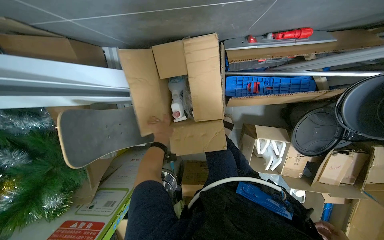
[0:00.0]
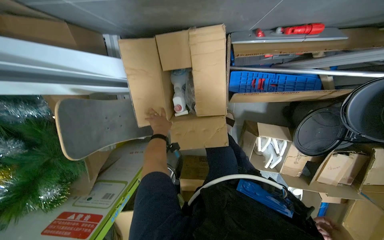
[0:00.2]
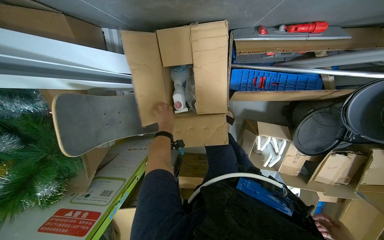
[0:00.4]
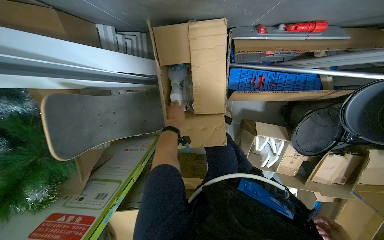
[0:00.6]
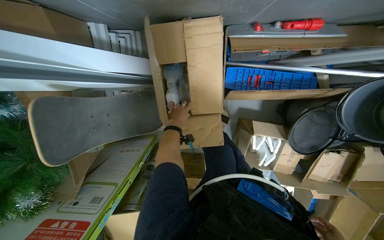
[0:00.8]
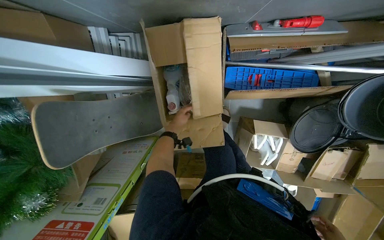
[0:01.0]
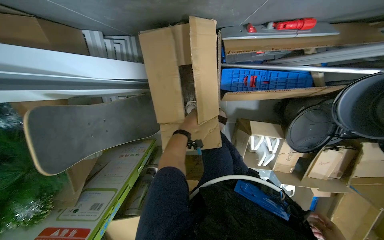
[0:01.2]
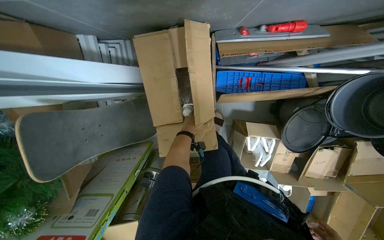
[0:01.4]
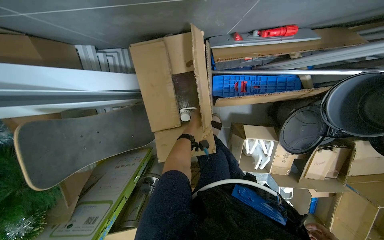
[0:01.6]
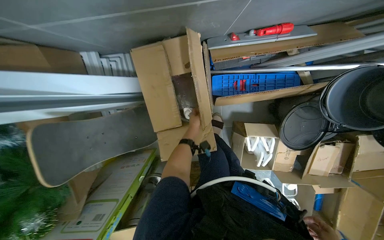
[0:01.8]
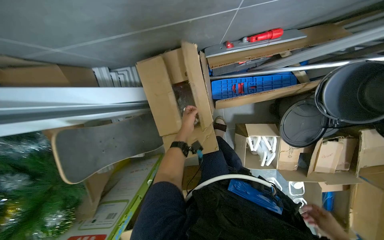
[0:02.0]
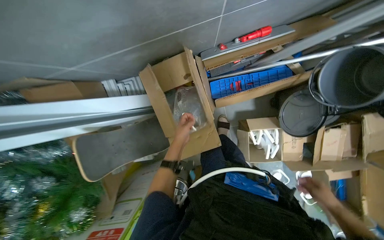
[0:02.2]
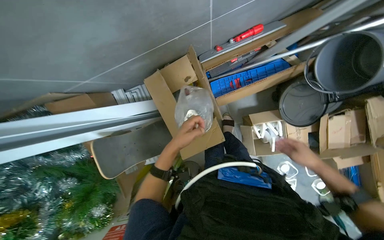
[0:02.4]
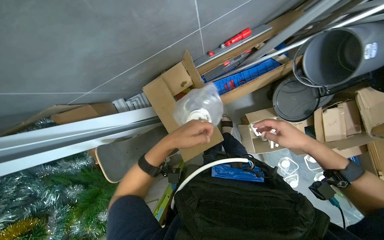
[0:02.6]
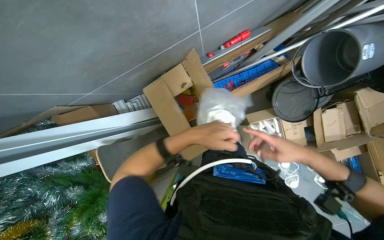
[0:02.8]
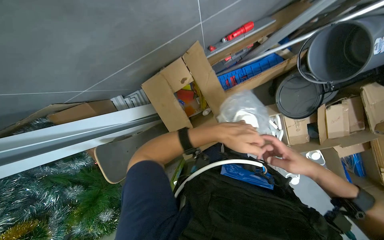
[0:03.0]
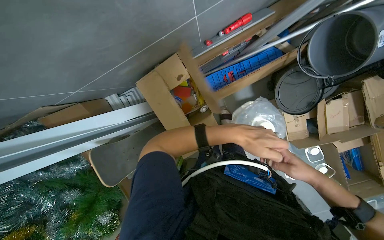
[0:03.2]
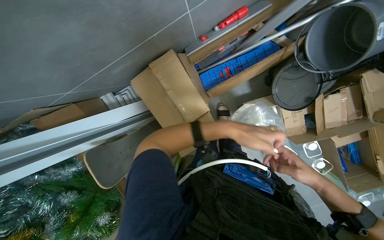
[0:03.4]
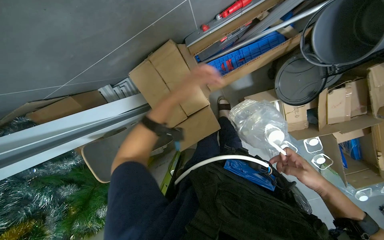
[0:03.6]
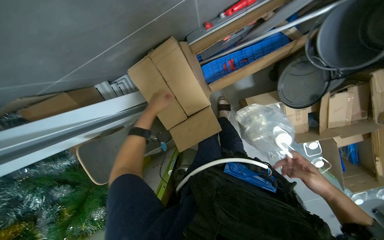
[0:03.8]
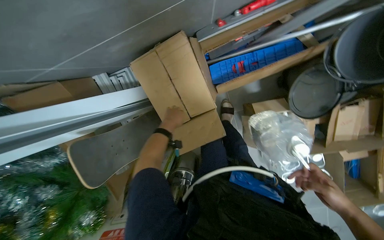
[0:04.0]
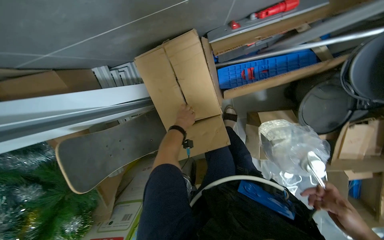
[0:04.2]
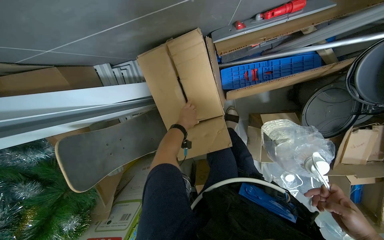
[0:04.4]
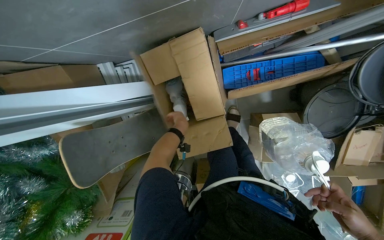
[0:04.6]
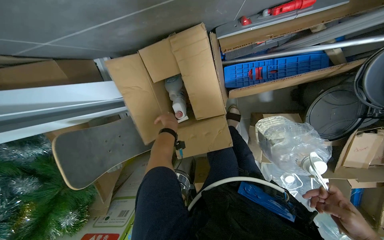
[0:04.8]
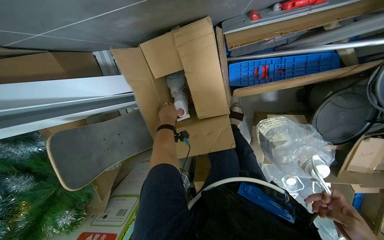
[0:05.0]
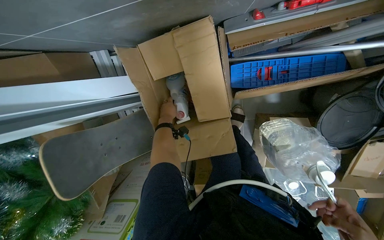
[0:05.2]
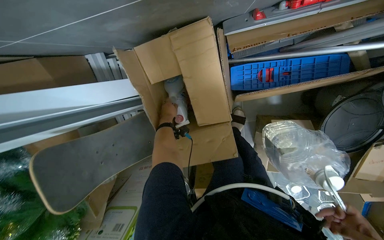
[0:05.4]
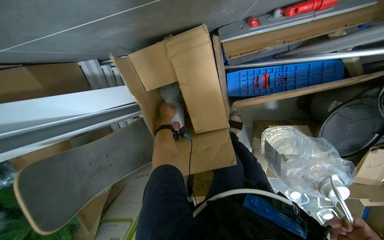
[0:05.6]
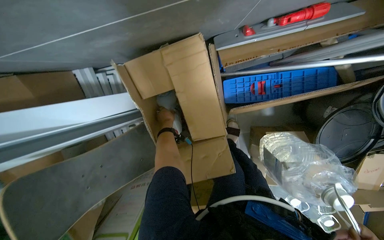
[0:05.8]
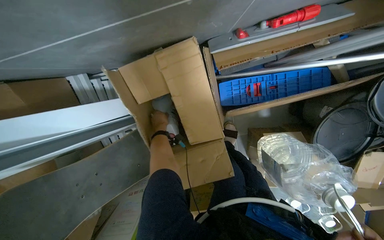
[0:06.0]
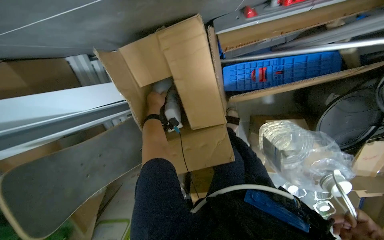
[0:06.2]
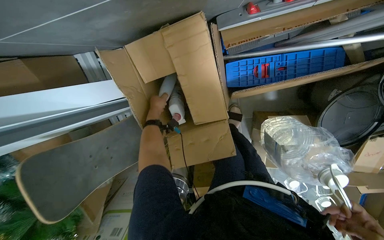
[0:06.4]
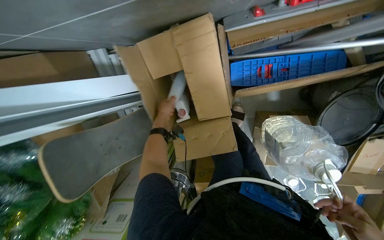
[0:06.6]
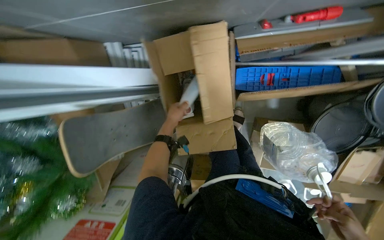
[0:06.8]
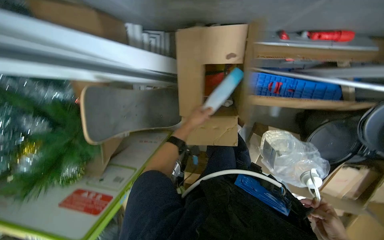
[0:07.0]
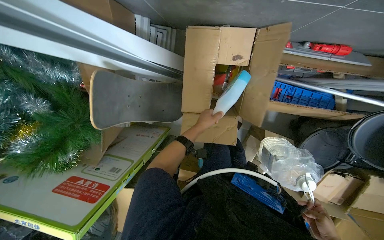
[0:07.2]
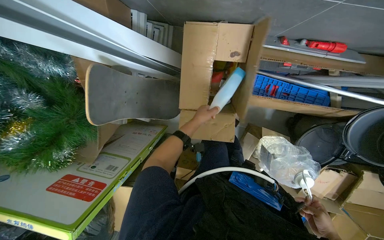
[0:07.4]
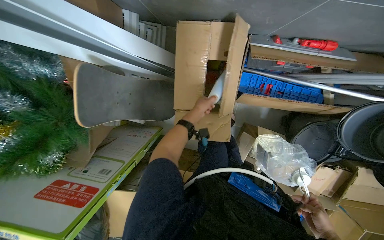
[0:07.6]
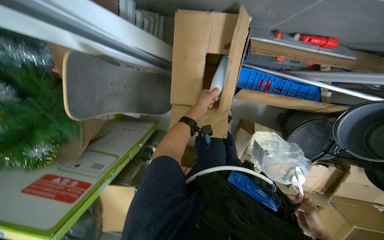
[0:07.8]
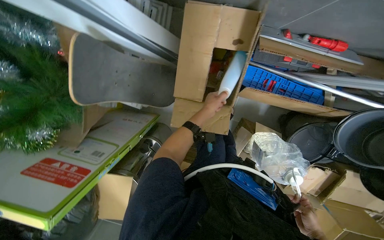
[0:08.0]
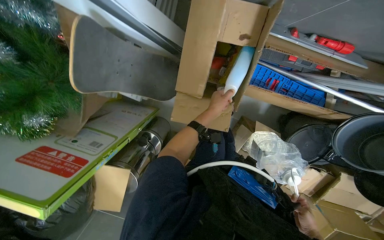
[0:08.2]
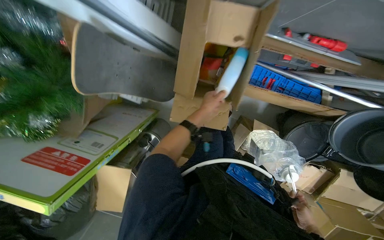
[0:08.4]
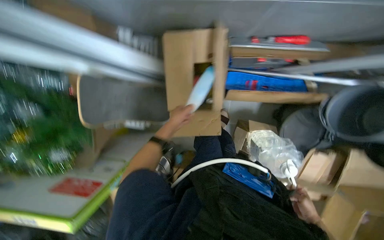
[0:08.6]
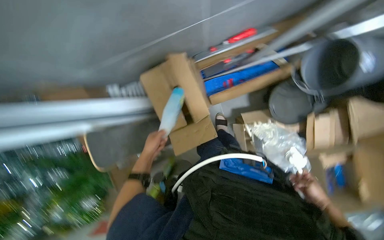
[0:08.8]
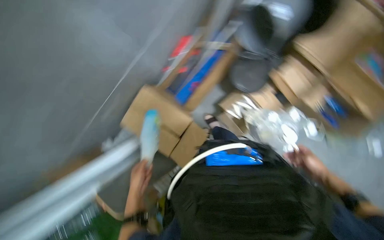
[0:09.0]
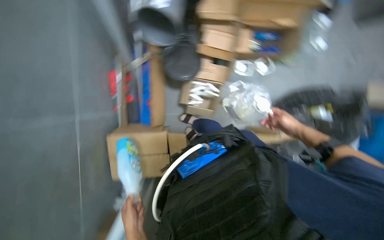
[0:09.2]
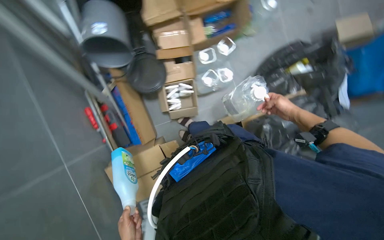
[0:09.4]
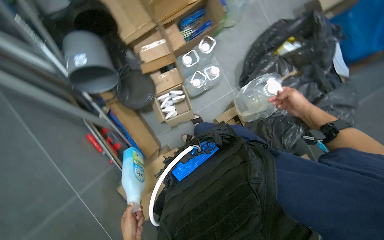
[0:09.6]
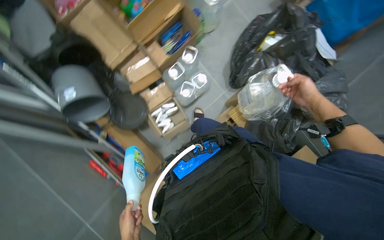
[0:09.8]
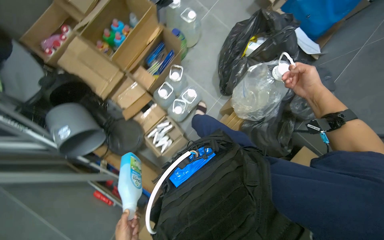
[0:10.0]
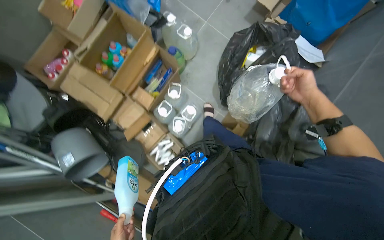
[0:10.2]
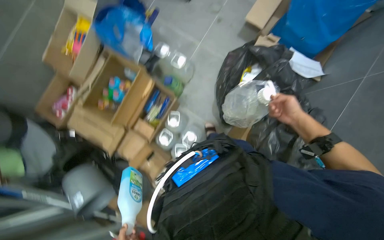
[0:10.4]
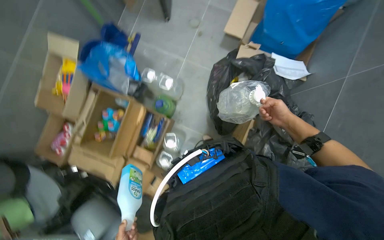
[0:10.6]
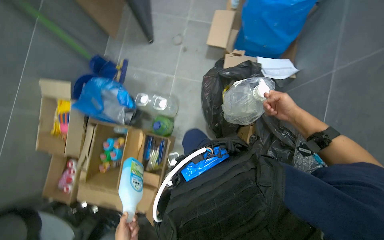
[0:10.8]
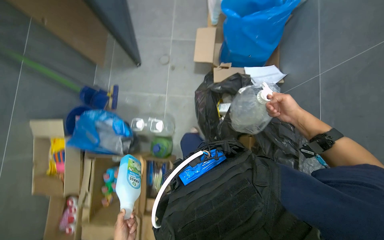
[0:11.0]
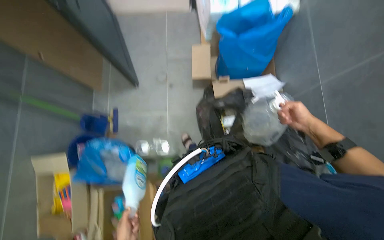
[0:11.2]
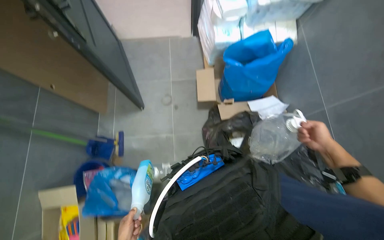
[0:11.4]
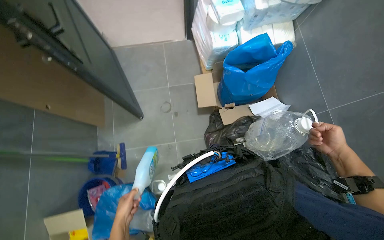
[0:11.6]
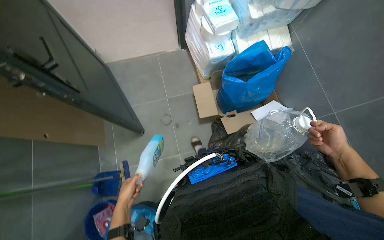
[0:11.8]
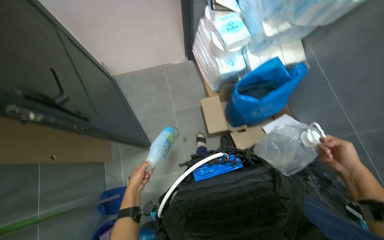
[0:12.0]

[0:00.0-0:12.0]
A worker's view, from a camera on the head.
Job: preparing cleaning supplies.
The whole recording: Accessing and organizing cleaning supplies. The worker takes various cleaning bottles and tools from boxes and places them on the floor.
0:00.0 to 0:01.6: The left hand moves to the right, about 15 cm.
0:01.6 to 0:03.0: The left hand is displaced nearer to the camera by roughly 35 cm.
0:03.0 to 0:04.4: The left hand moves left and right over about 30 cm, changing direction 2 times, while the right hand travels to the right by about 10 cm.
0:07.6 to 0:09.0: The camera pitches upward, by about 15 degrees. The scene turns roughly 55 degrees counterclockwise in the picture.
0:09.0 to 0:10.4: The head travels some 80 cm. The scene turns about 100 degrees counterclockwise in the picture.
0:10.4 to 0:12.0: The head travels some 80 cm. The view tips upward by approximately 15 degrees. Everything in view rotates roughly 45 degrees counterclockwise.

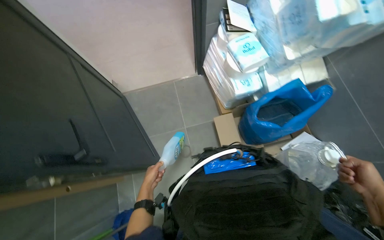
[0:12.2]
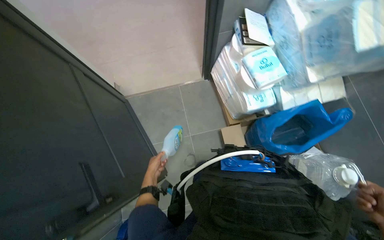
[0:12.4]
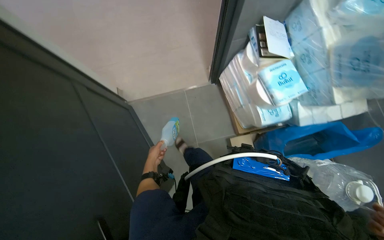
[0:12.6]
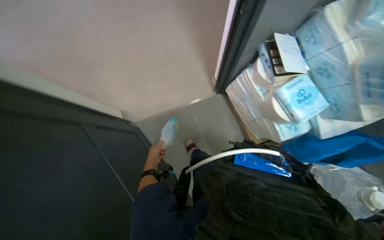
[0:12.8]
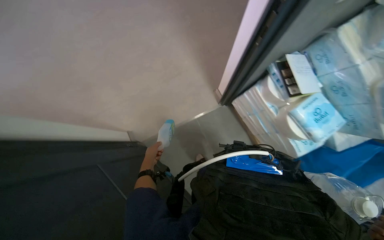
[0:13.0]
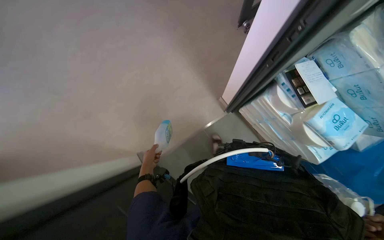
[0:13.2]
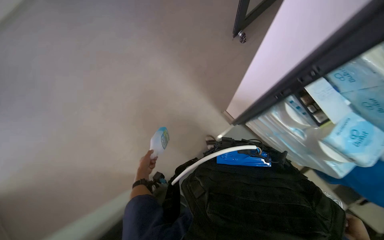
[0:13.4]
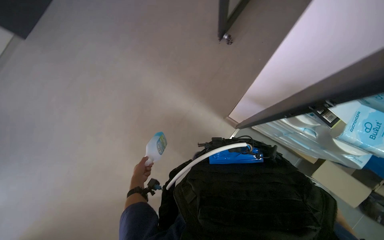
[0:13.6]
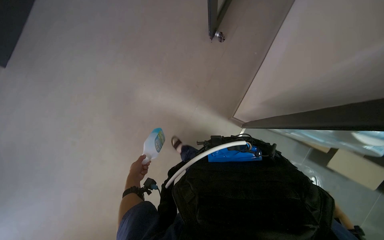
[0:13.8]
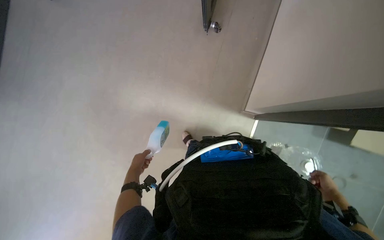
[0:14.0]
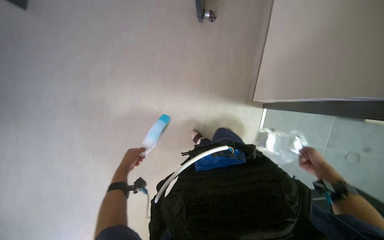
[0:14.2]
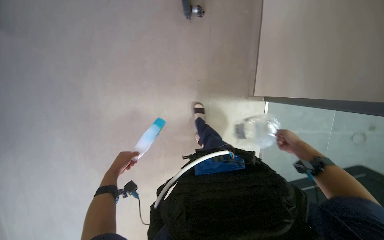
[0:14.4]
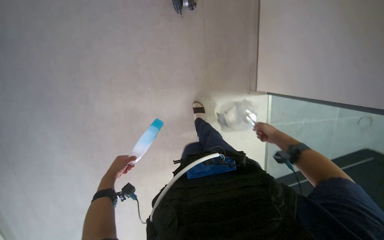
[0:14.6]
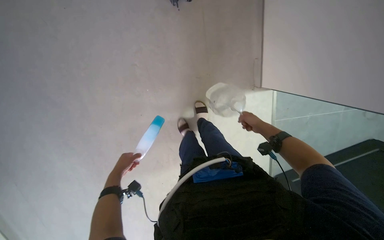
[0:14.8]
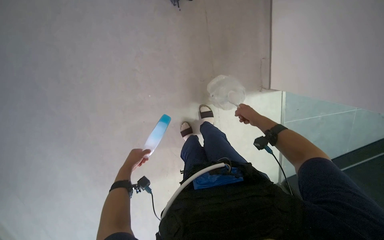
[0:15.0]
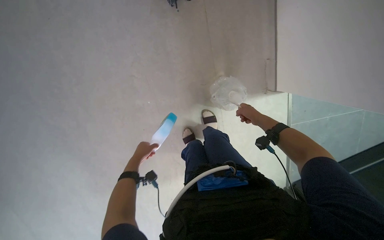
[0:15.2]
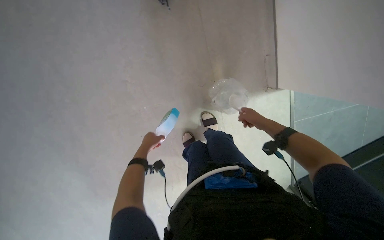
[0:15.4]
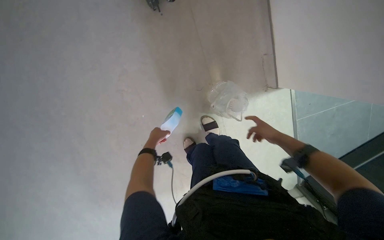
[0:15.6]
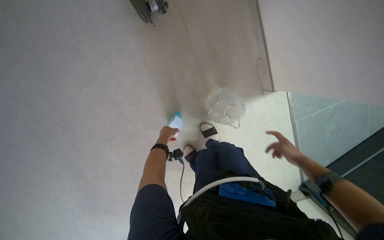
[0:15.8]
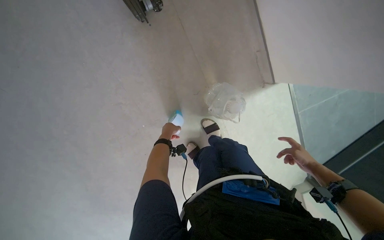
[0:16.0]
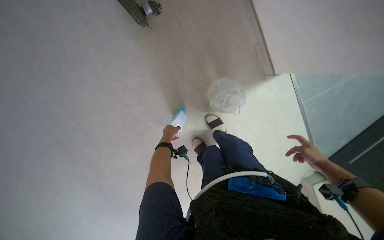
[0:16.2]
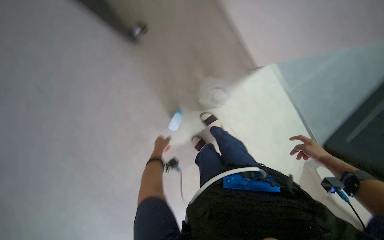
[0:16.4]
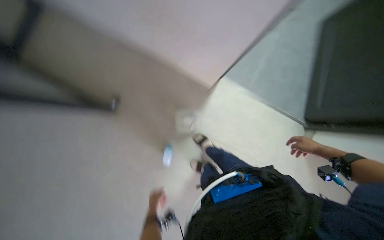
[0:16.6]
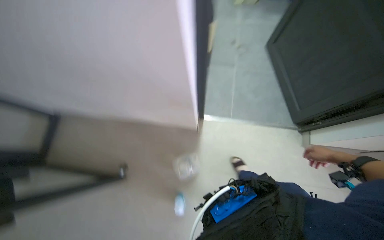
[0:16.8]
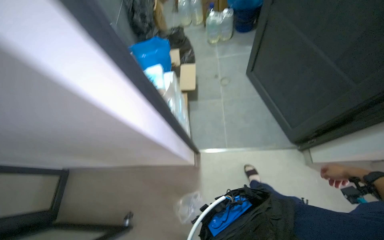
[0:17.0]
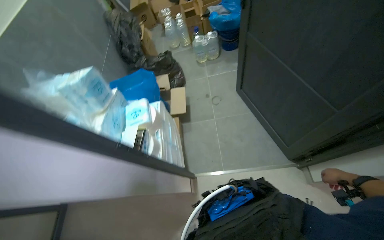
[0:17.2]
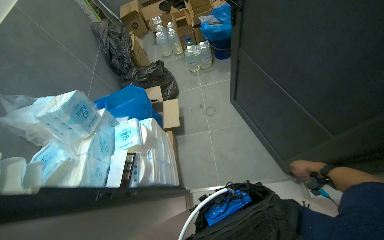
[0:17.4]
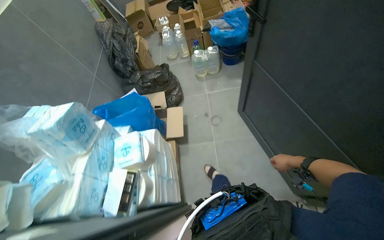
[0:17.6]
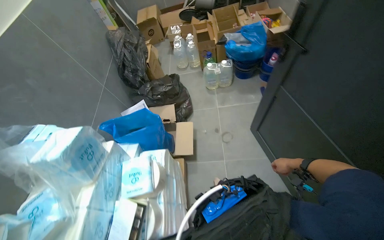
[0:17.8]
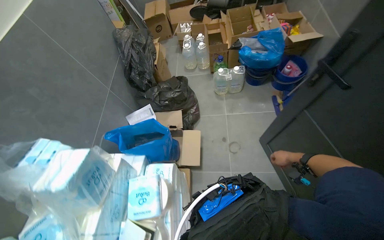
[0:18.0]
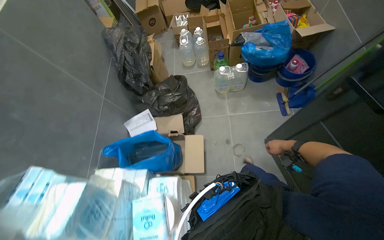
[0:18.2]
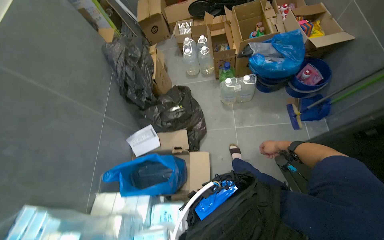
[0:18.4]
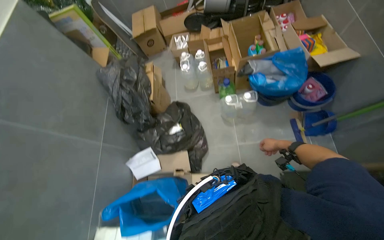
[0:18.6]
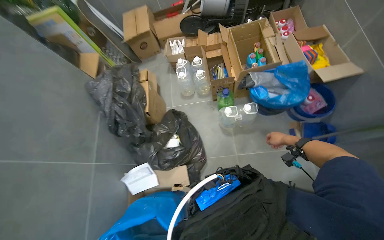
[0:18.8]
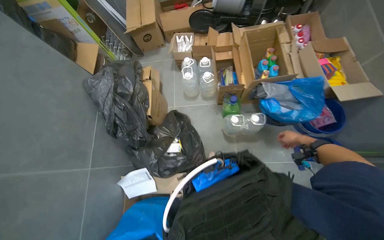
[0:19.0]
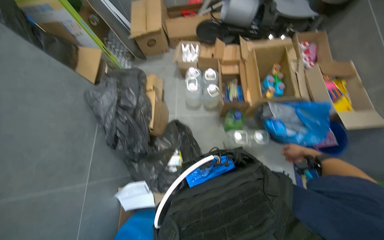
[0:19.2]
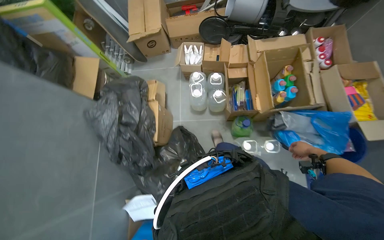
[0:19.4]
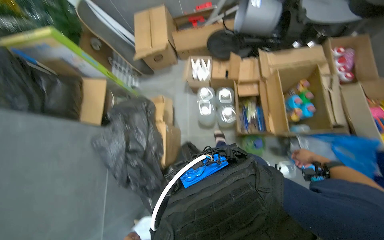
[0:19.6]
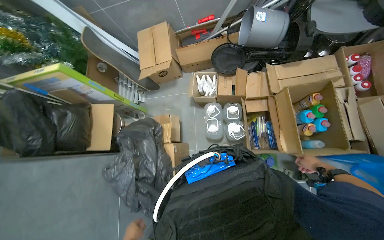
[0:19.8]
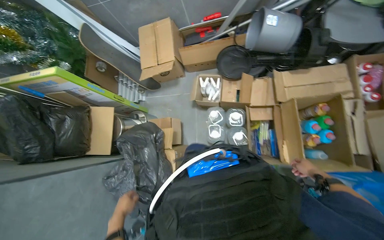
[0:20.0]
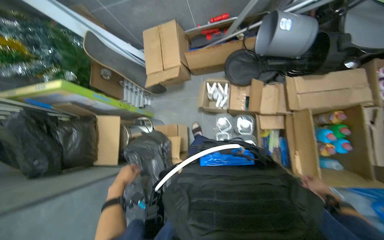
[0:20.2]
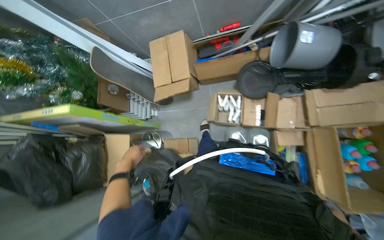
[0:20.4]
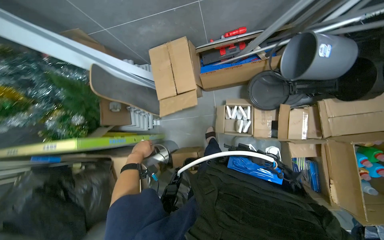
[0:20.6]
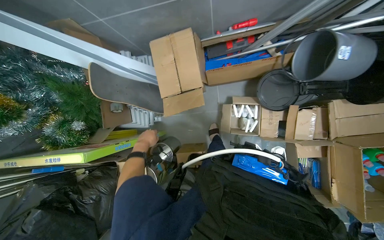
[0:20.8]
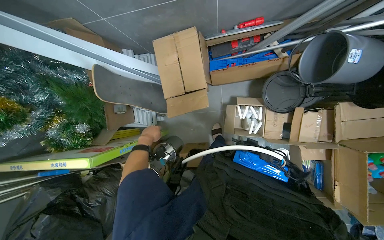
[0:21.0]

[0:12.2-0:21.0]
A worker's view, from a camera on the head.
Job: preparing cleaning supplies.
The whole recording: Accessing and organizing cleaning supplies. The worker takes various cleaning bottles and tools from boxes and places them on the floor.
0:12.2 to 0:13.6: The camera is carried about 1 m. Everything in view rotates some 35 degrees counterclockwise.
0:13.6 to 0:15.2: Everything in view rotates roughly 25 degrees counterclockwise. The left hand heads up the picture, covering some 15 cm.
0:15.2 to 0:16.6: The scene rotates counterclockwise by about 40 degrees.
0:18.0 to 0:19.6: The camera travels roughly 1 m. The view tips downward by about 15 degrees.
0:19.6 to 0:21.0: The camera travels some 90 cm. The wearer looks some 15 degrees further downward.
